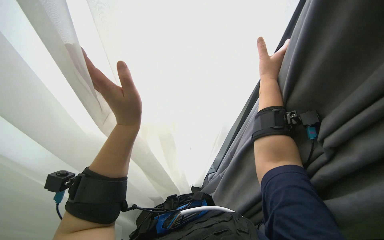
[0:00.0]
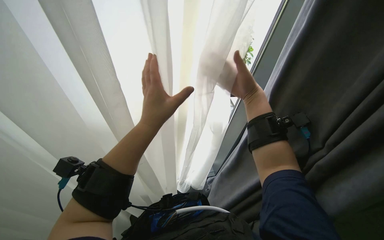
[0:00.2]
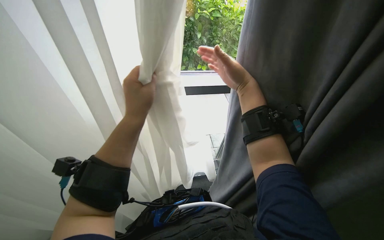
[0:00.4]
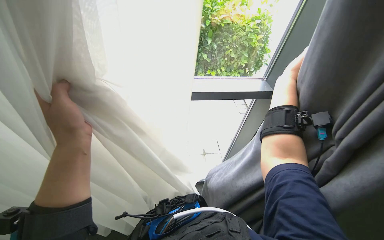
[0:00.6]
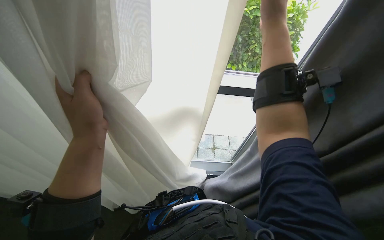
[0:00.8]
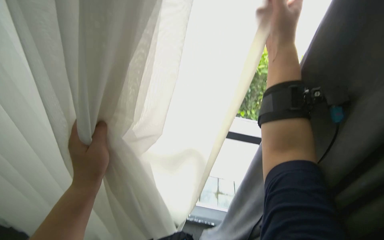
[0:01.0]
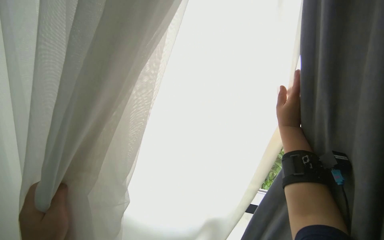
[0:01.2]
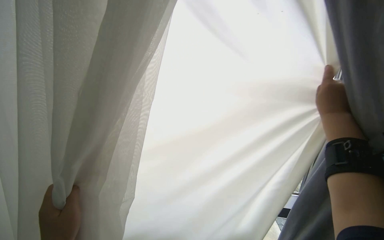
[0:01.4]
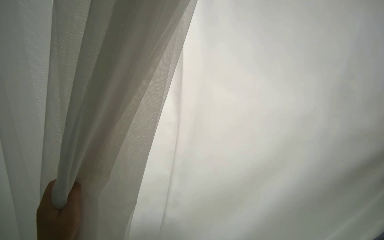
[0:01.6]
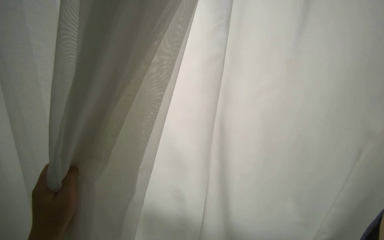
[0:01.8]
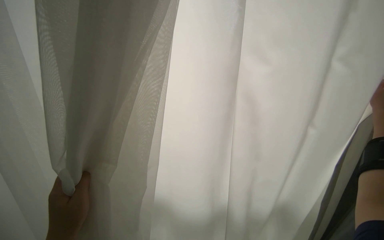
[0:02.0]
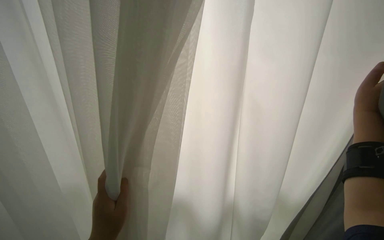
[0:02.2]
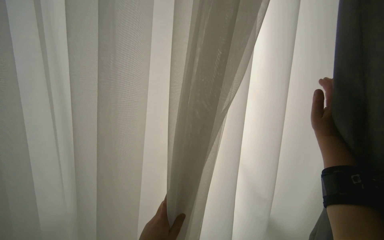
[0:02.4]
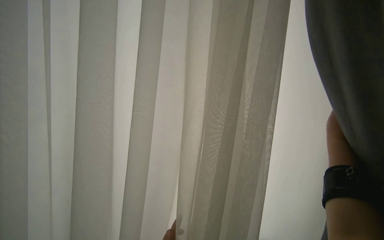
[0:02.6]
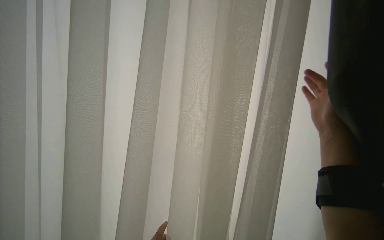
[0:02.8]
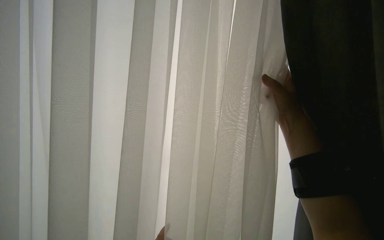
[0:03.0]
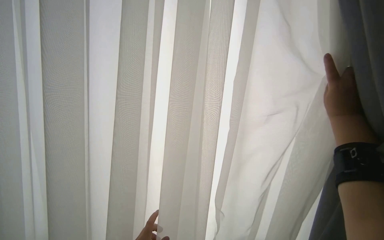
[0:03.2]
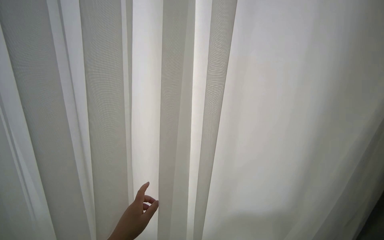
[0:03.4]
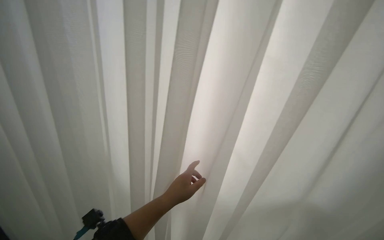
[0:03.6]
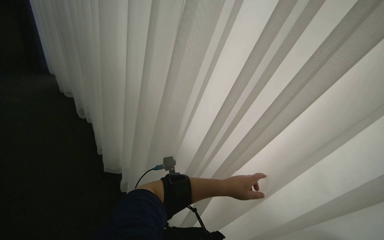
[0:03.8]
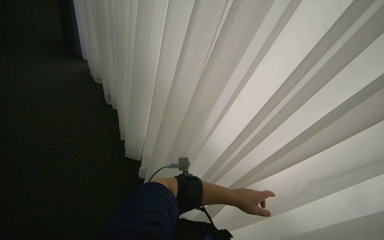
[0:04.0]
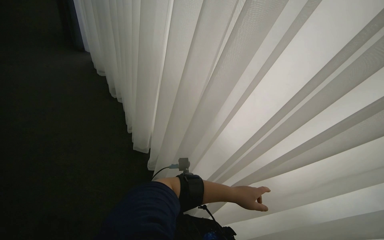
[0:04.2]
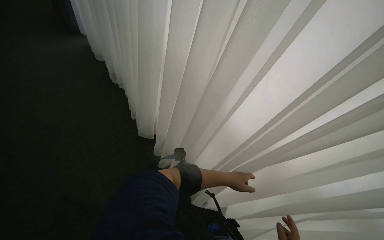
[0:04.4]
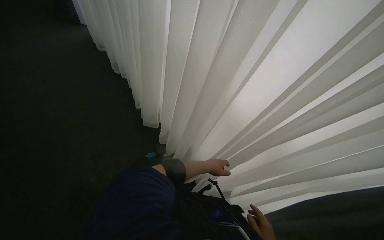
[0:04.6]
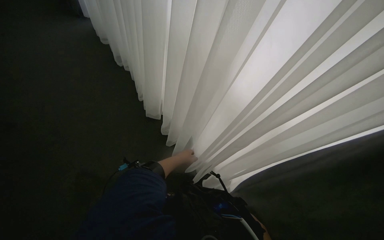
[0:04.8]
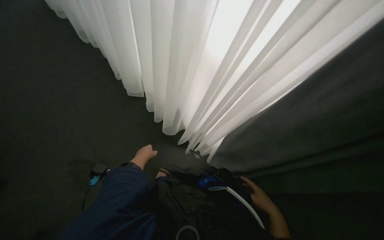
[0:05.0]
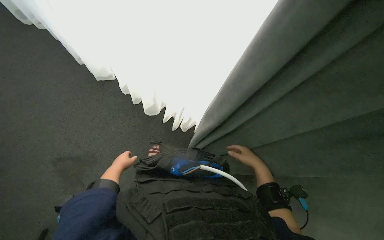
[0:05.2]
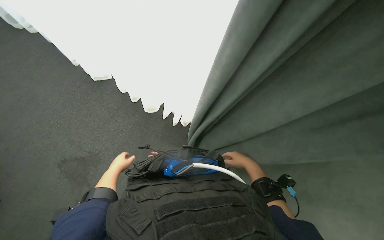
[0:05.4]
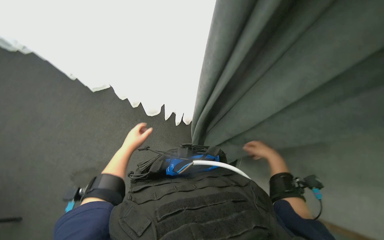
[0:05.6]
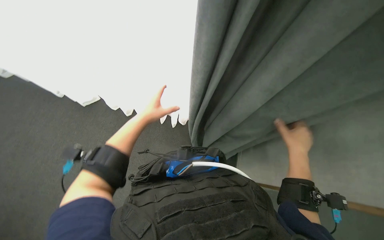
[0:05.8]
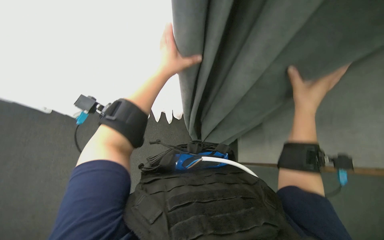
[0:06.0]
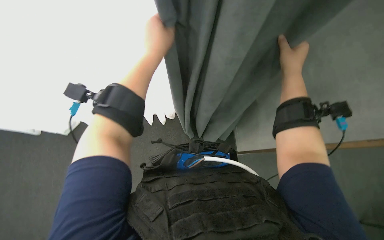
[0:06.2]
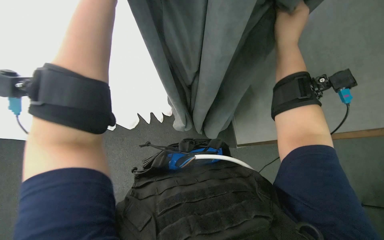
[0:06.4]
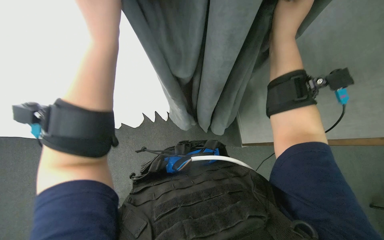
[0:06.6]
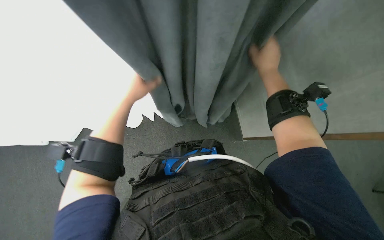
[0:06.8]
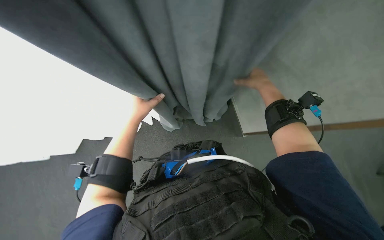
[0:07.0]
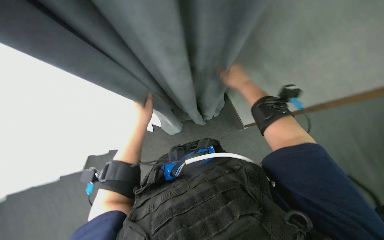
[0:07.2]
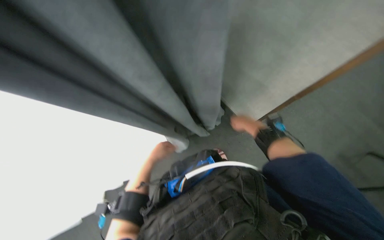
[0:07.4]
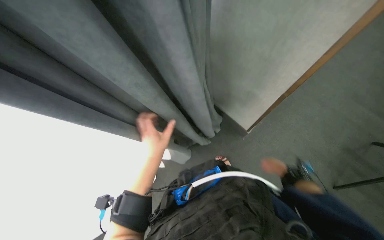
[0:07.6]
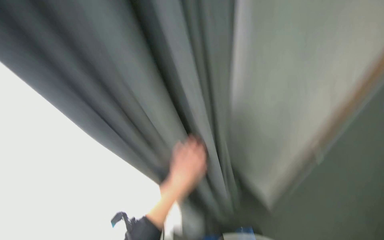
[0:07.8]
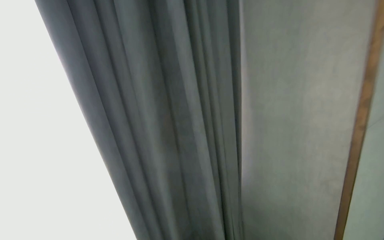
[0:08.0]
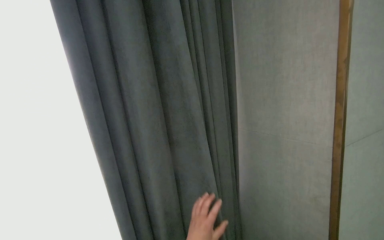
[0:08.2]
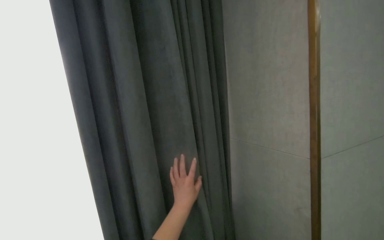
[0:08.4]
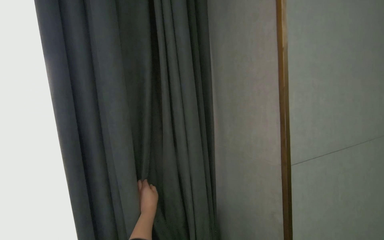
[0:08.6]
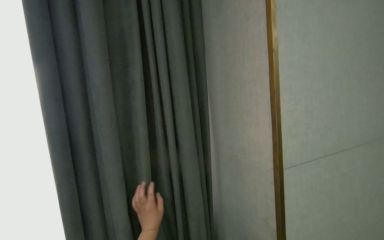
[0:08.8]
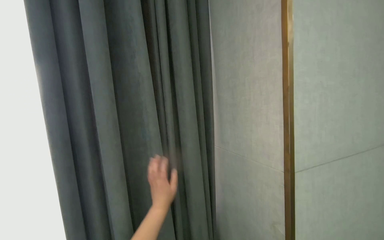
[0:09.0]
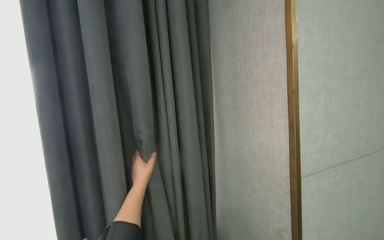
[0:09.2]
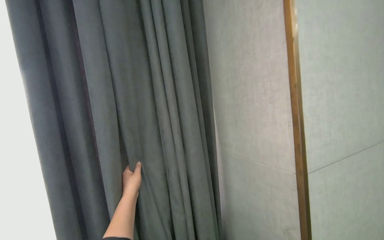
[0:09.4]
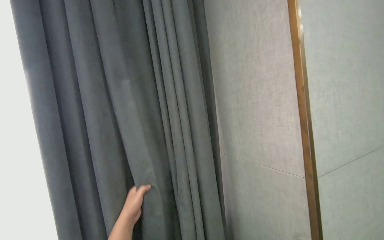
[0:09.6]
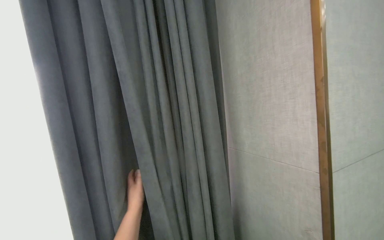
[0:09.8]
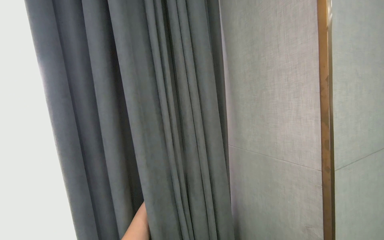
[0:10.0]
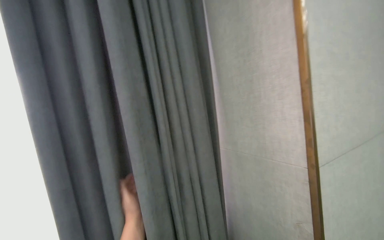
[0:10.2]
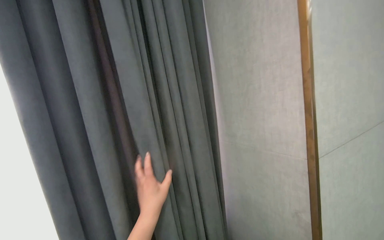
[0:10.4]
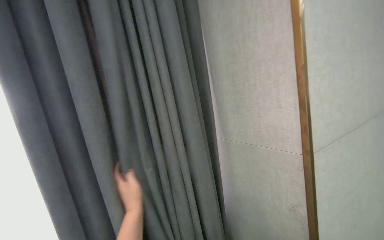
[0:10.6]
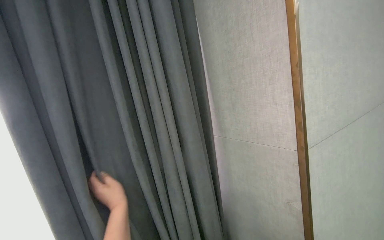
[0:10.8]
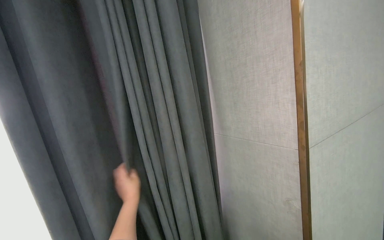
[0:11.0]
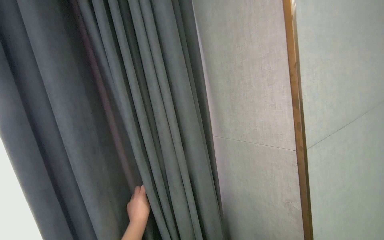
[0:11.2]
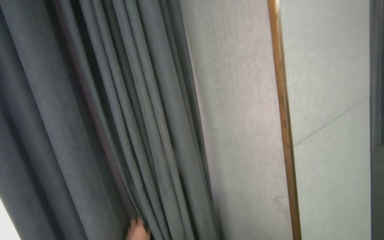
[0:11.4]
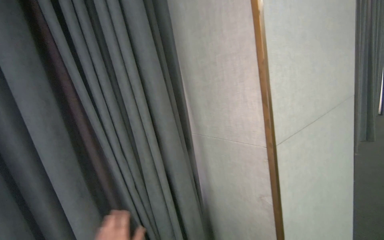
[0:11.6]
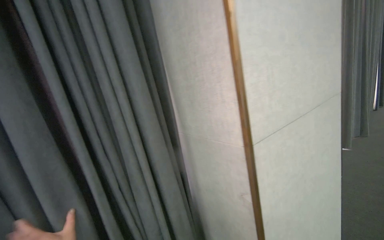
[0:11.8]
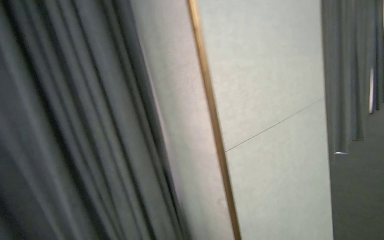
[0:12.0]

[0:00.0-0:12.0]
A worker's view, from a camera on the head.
Job: organizing items.
The whole recording: Pulling room curtains. The worker pulls and adjusts the grey and white curtains across the window.
0:01.6 to 0:03.0: The camera is aimed some 15 degrees further to the left. The view tilts roughly 15 degrees upward.
0:03.0 to 0:04.4: The head turns to the left by roughly 15 degrees. The view tips downward by approximately 15 degrees.
0:04.4 to 0:06.0: The view tips downward by roughly 35 degrees. The scene turns some 50 degrees counterclockwise in the picture.
0:06.0 to 0:07.6: The right hand goes roughly 30 cm down the picture and farther from the camera. The left hand travels down the picture by approximately 10 cm.

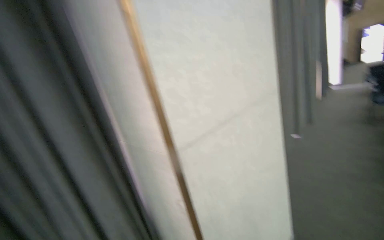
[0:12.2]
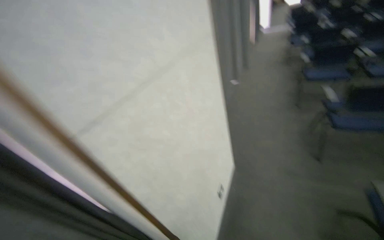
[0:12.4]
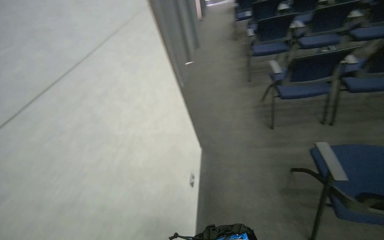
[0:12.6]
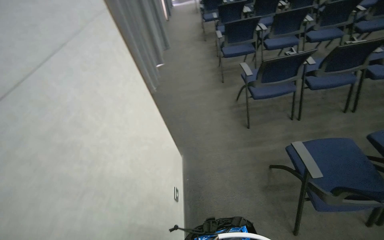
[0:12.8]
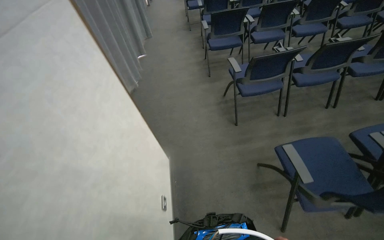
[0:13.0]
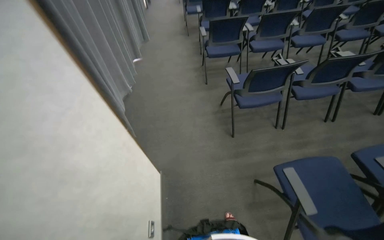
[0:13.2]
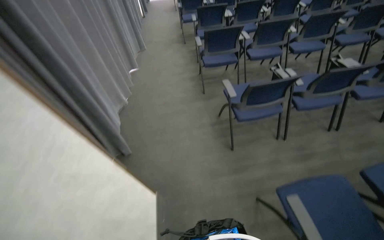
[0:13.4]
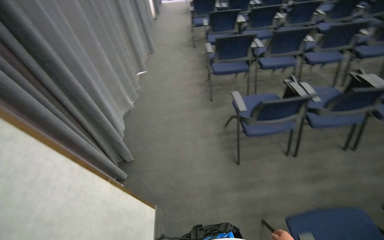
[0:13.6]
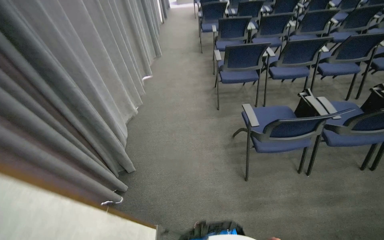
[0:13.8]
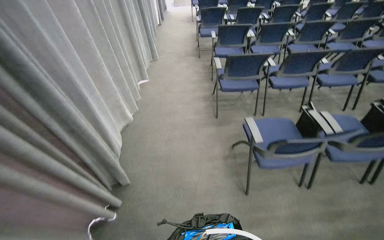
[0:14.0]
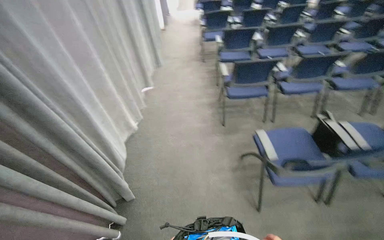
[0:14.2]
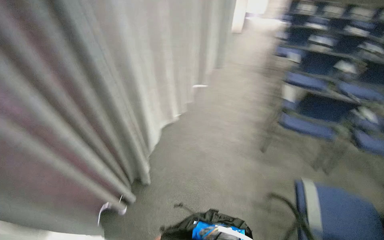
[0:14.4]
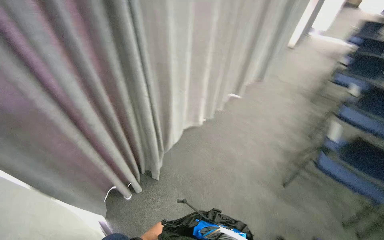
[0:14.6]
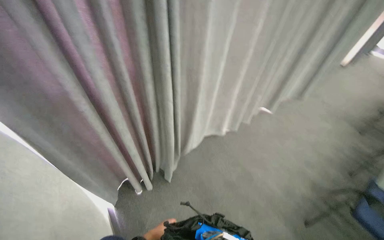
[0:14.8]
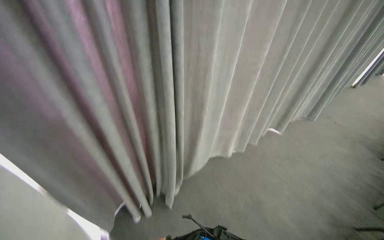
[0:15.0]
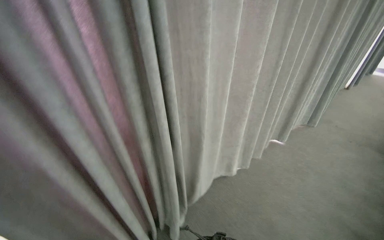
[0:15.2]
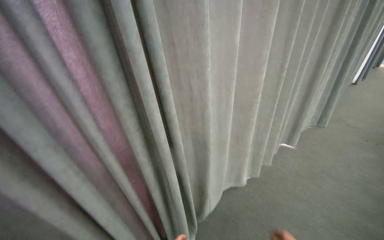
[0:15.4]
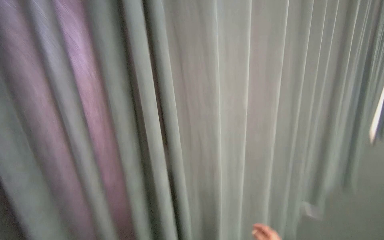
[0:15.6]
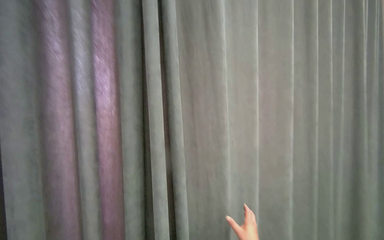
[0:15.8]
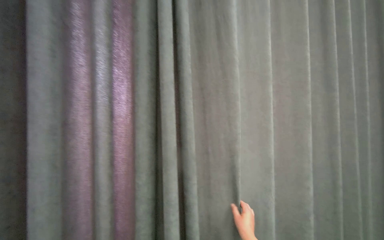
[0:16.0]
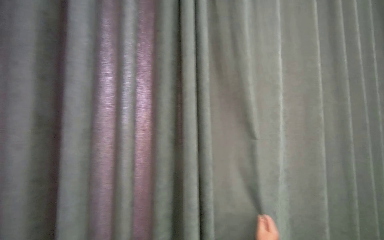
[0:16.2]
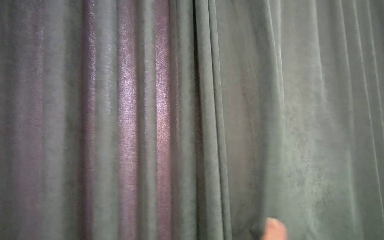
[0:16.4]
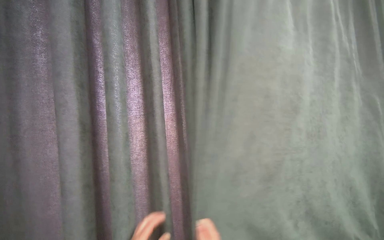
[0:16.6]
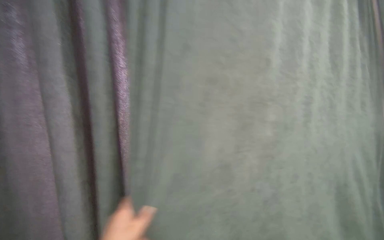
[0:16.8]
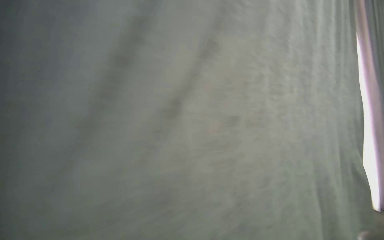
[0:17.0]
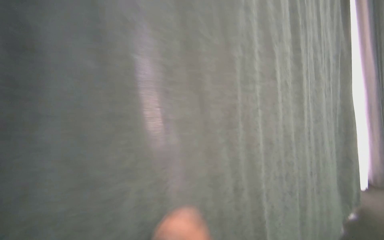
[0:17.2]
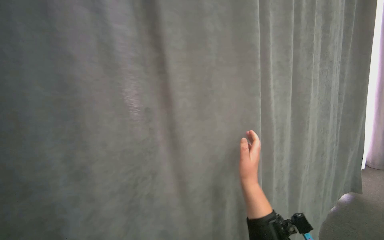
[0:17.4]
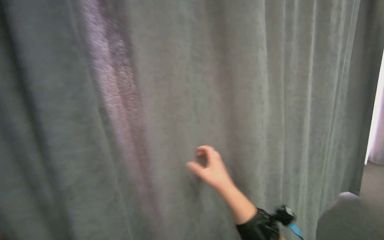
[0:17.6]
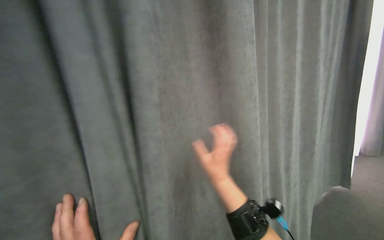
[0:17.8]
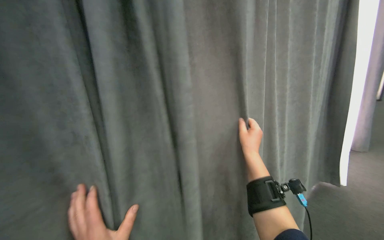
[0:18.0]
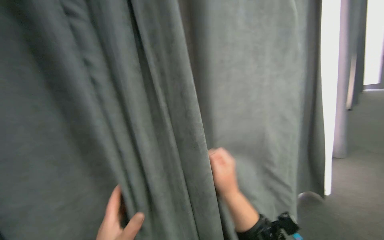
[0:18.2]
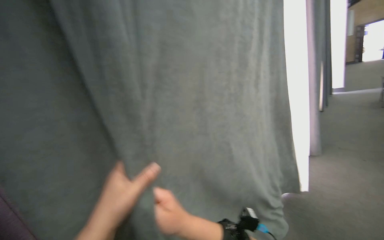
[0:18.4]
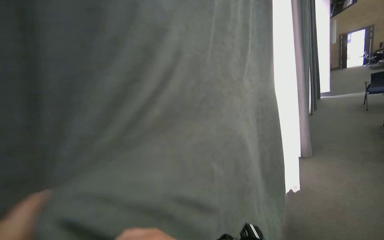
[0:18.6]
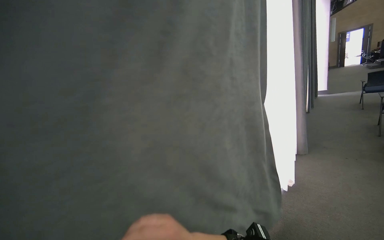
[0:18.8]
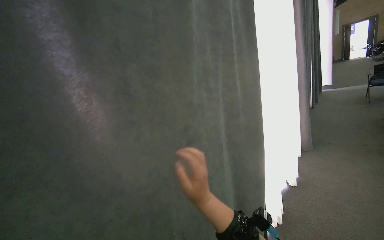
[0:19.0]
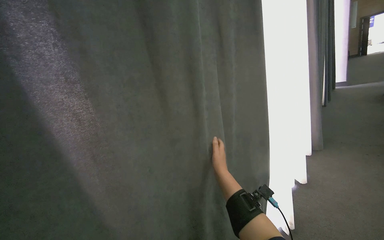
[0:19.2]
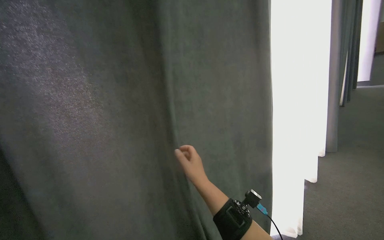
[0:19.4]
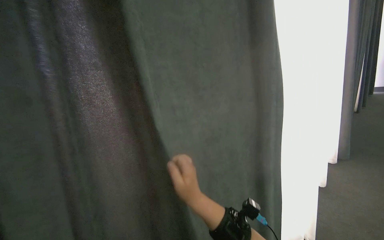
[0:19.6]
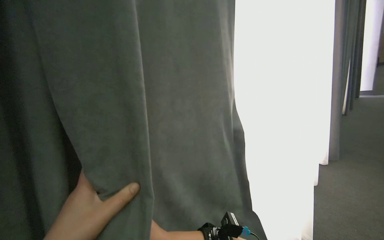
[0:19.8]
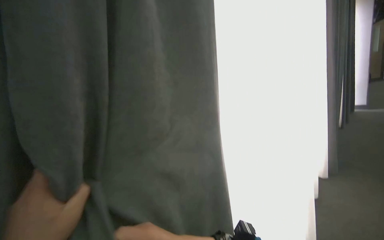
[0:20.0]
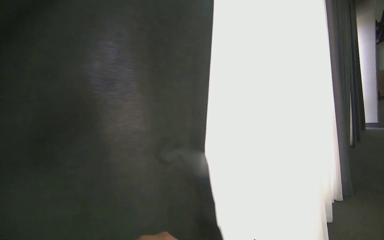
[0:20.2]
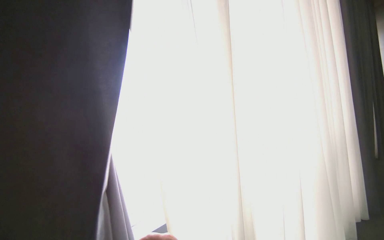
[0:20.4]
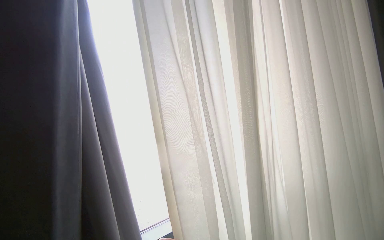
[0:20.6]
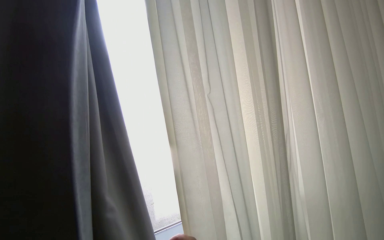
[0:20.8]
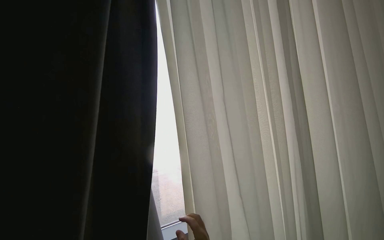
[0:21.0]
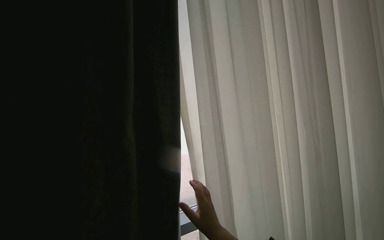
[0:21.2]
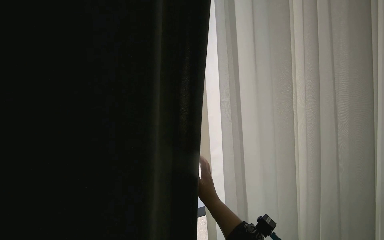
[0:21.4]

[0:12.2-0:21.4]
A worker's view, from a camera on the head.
Job: organizing items.
The whole recording: Pulling room curtains. The worker pulls and adjusts the grey and white curtains across the window.
0:12.2 to 0:13.8: The camera travels approximately 90 cm. The head turns to the right by about 50 degrees. The view tilts about 25 degrees downward.
0:13.8 to 0:15.2: The camera is carried about 70 cm. The wearer's head swings approximately 55 degrees to the left. The wearer looks roughly 15 degrees further upward.
0:16.8 to 0:18.4: The camera is carried approximately 50 cm. The head turns to the right by approximately 20 degrees.
